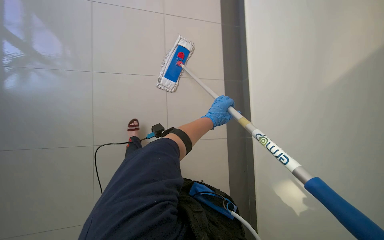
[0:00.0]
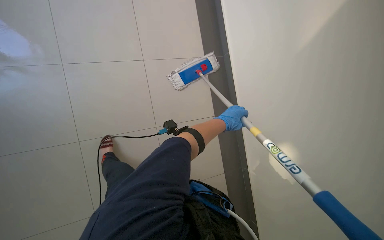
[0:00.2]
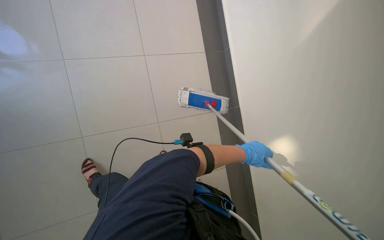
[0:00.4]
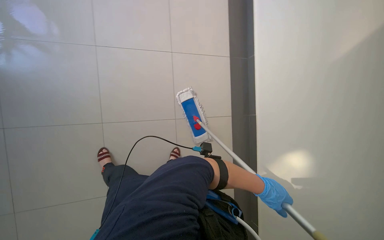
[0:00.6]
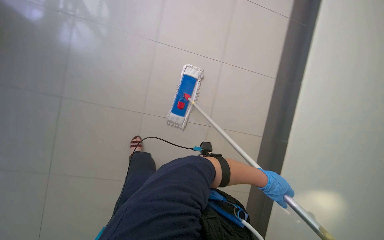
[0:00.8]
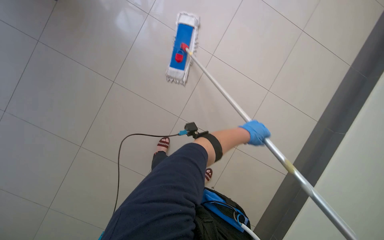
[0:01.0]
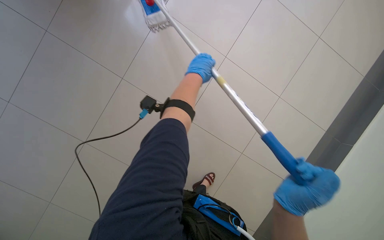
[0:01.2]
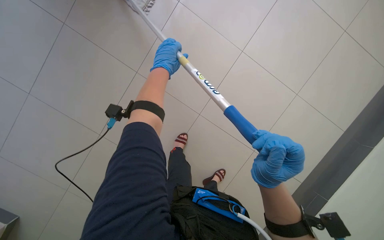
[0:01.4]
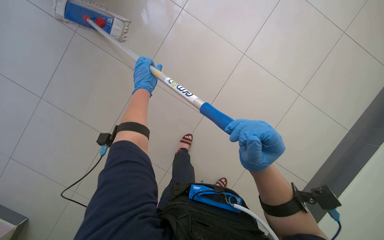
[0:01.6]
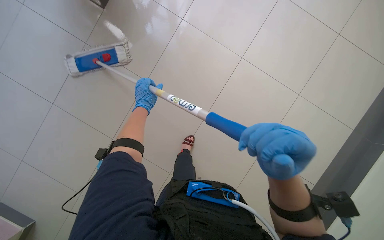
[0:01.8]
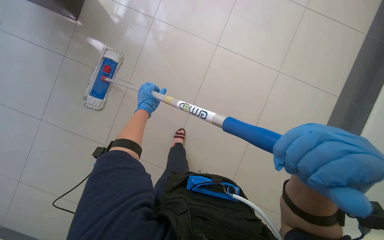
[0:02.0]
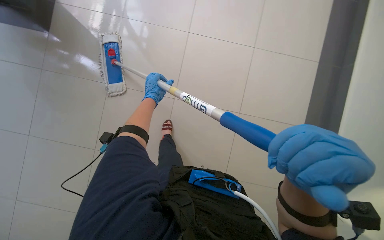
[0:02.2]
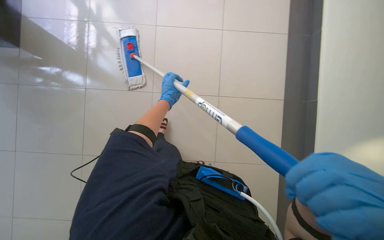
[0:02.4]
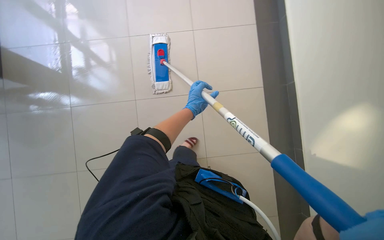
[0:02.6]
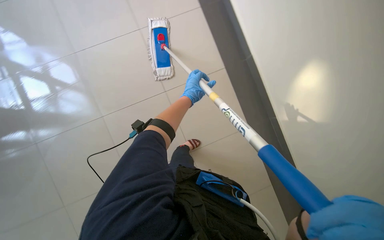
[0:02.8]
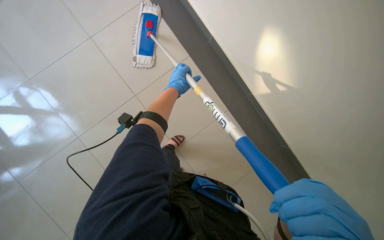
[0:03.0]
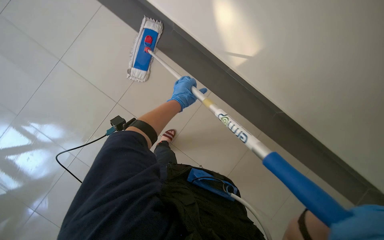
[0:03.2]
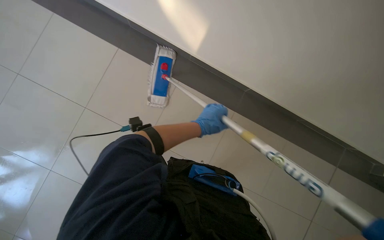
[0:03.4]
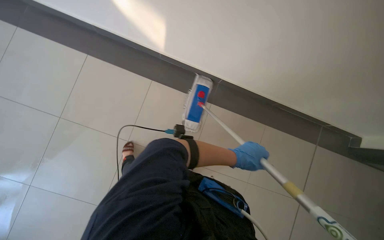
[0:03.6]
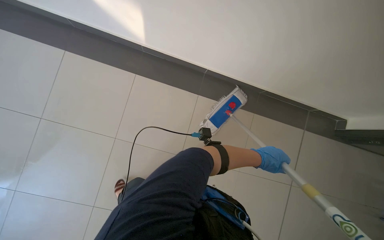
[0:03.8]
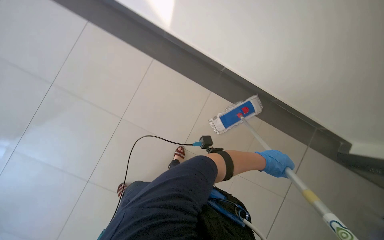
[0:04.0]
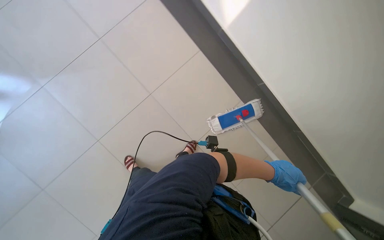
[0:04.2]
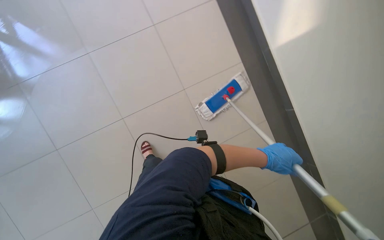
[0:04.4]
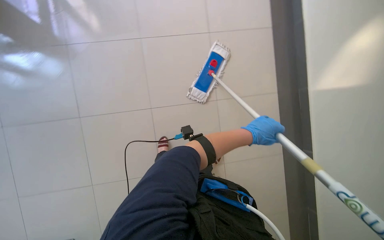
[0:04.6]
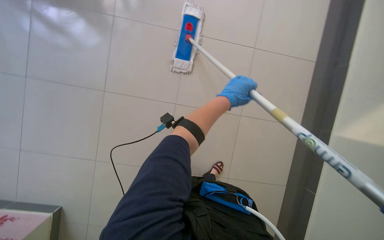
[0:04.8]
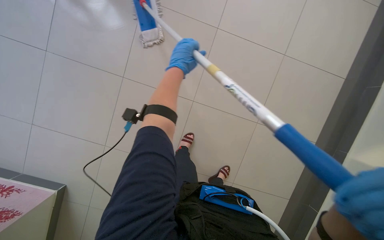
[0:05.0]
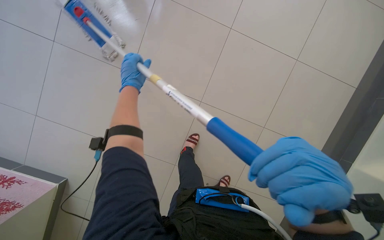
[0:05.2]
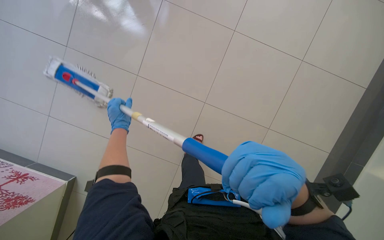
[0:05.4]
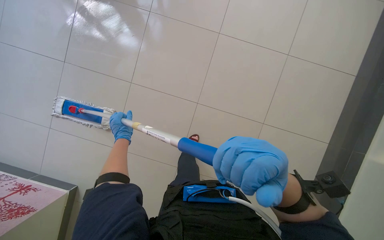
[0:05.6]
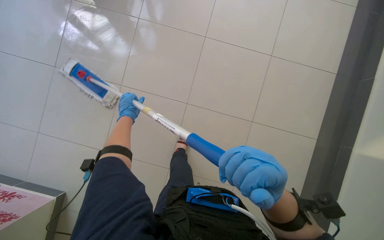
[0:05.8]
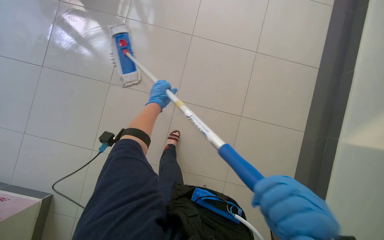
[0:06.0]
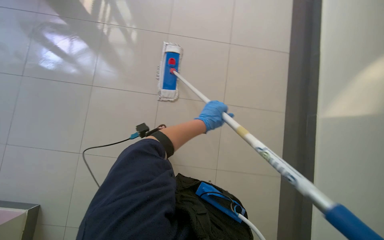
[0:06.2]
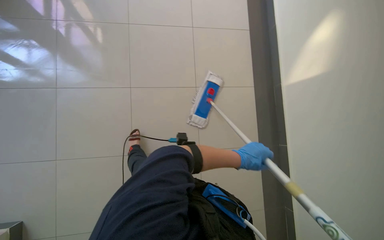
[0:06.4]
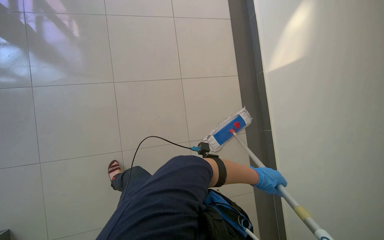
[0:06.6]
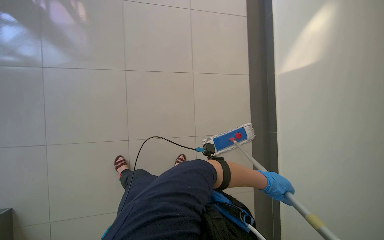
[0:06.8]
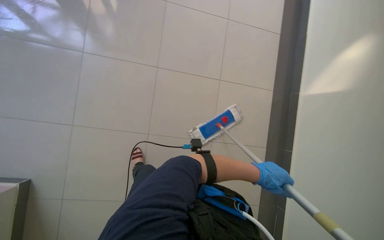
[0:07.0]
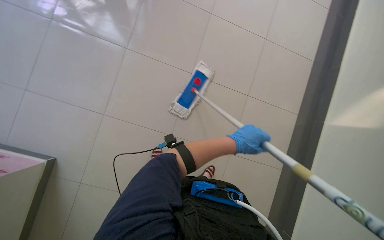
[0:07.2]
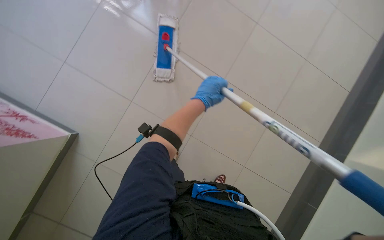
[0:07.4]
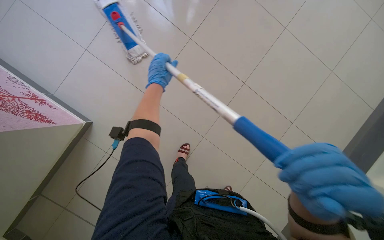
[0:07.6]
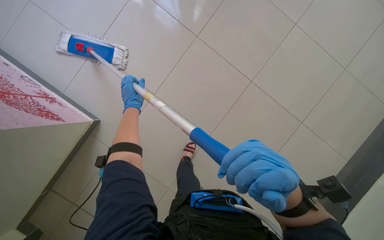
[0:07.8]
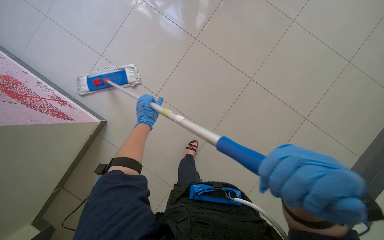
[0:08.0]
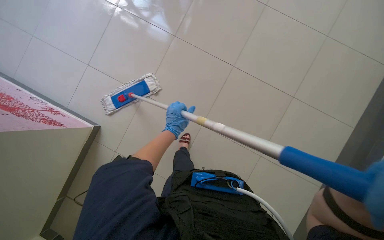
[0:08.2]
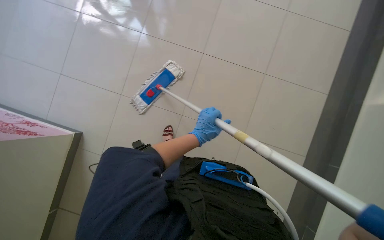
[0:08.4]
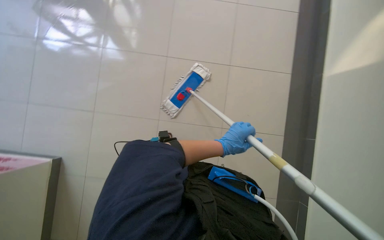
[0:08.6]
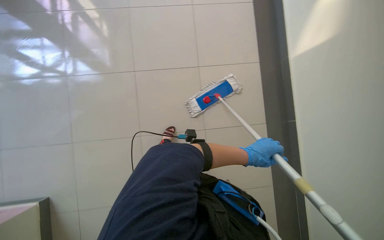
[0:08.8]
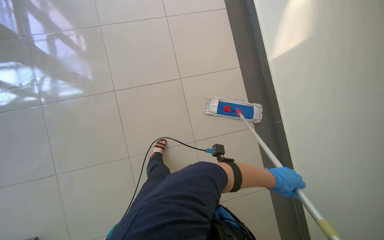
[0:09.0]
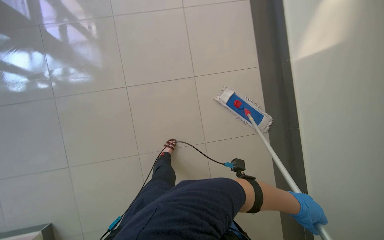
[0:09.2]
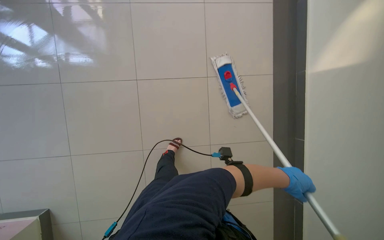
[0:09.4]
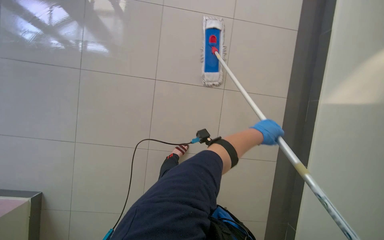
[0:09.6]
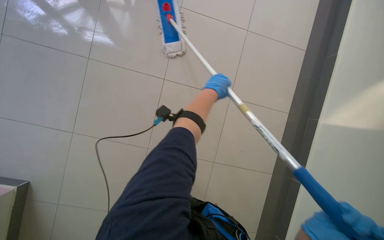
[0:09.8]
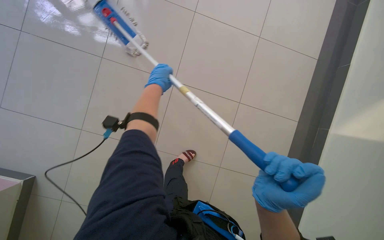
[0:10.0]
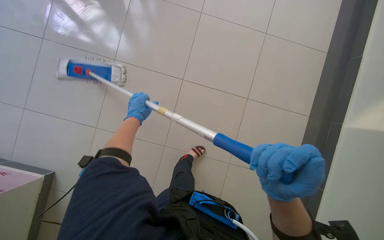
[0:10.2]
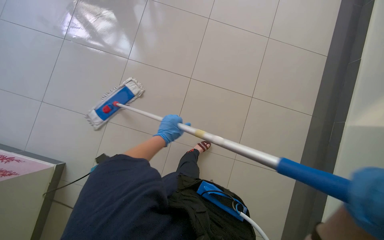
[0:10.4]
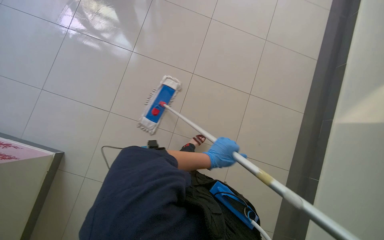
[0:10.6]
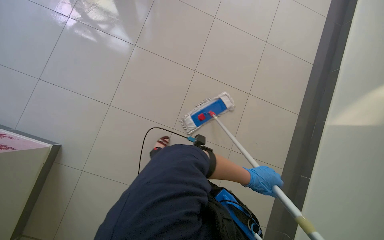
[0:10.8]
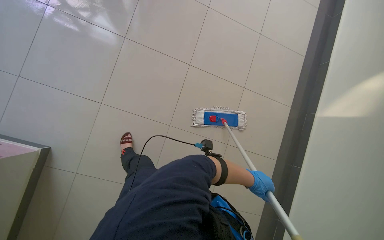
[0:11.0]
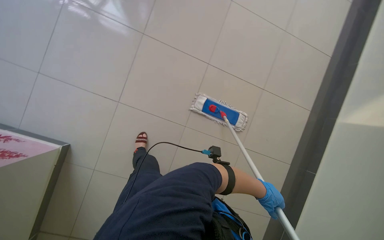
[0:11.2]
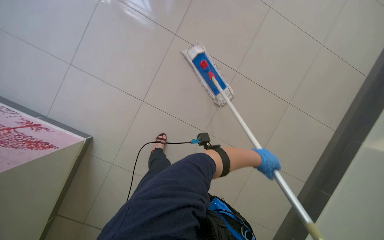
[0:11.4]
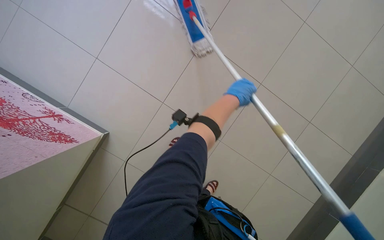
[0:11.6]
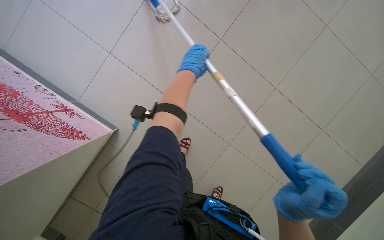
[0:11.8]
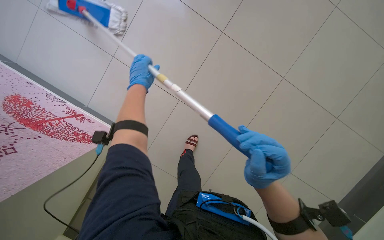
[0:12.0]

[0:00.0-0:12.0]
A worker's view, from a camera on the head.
Job: mopping floor.
The whole recording: Mopping hallway floor. The worker continues mopping the tiled floor in the hallway.
0:00.0 to 0:01.6: The view tilts some 20 degrees downward.
0:03.0 to 0:04.4: The head turns to the left by approximately 30 degrees. The view tilts some 20 degrees upward.
0:04.4 to 0:06.0: The view tips downward by some 15 degrees. The scene rotates counterclockwise by about 55 degrees.
0:06.0 to 0:07.6: The wearer moves roughly 40 cm.
0:07.6 to 0:09.0: The head rotates some 25 degrees to the left. The left hand shifts about 35 cm down the picture and to the right.

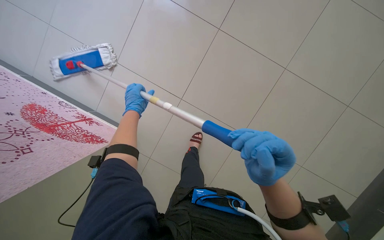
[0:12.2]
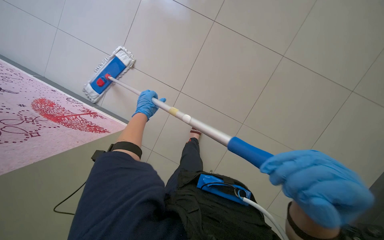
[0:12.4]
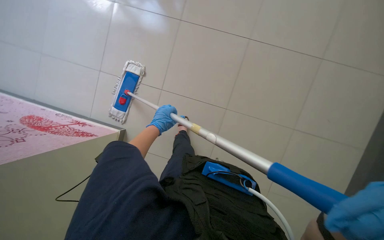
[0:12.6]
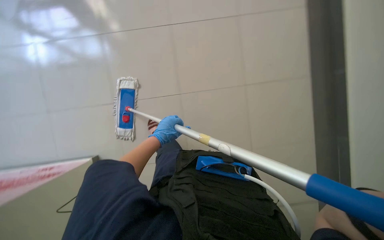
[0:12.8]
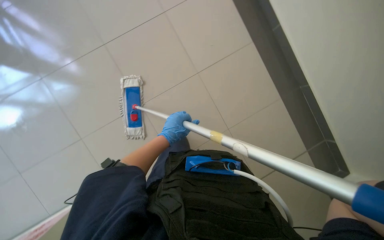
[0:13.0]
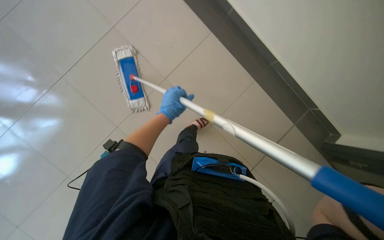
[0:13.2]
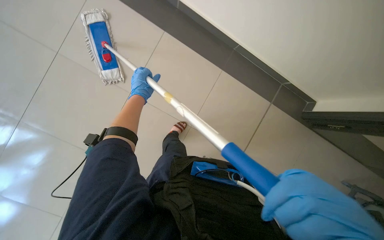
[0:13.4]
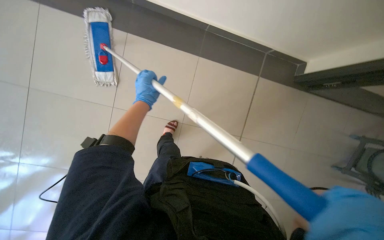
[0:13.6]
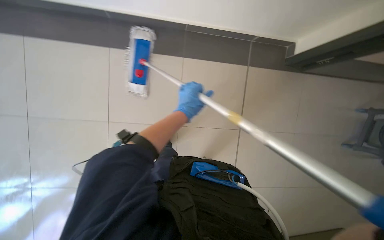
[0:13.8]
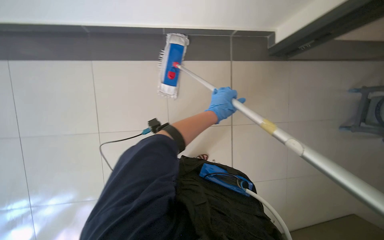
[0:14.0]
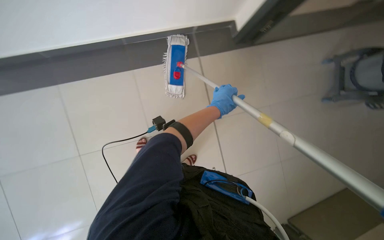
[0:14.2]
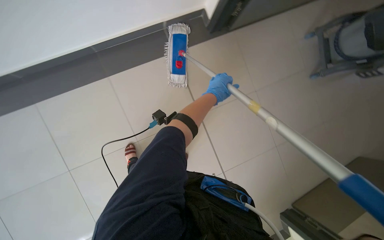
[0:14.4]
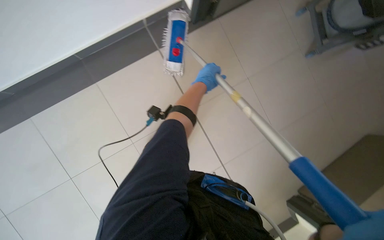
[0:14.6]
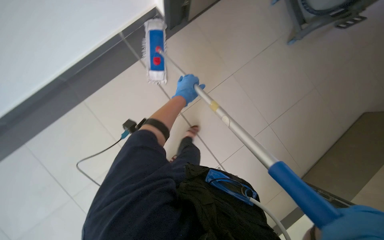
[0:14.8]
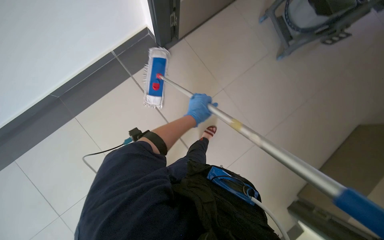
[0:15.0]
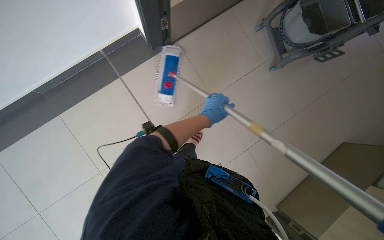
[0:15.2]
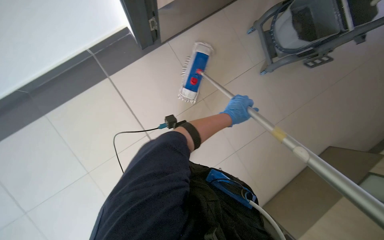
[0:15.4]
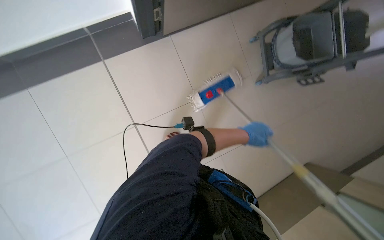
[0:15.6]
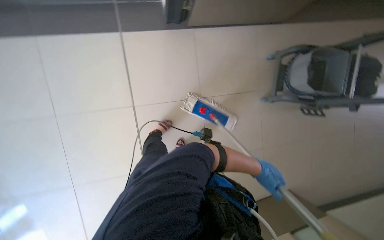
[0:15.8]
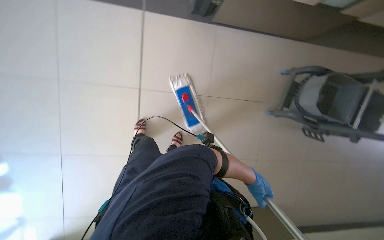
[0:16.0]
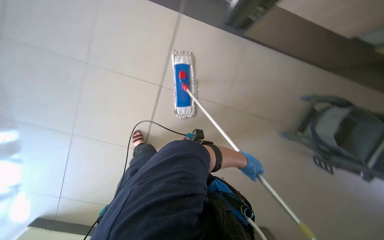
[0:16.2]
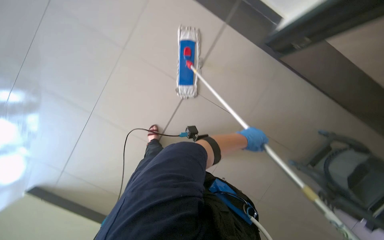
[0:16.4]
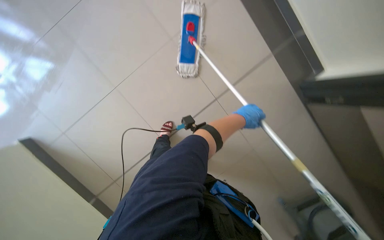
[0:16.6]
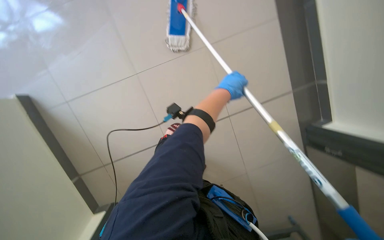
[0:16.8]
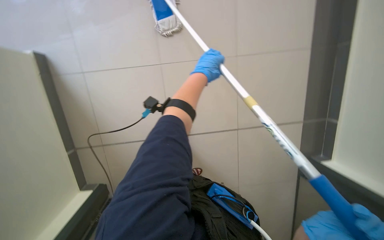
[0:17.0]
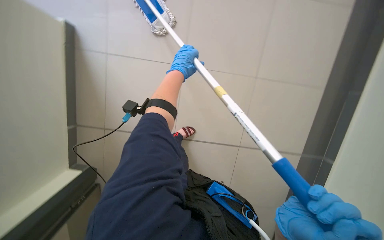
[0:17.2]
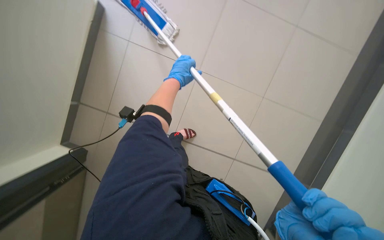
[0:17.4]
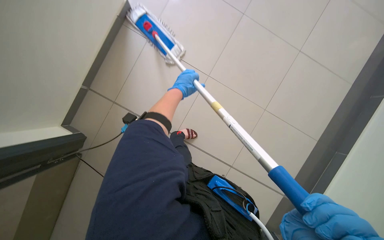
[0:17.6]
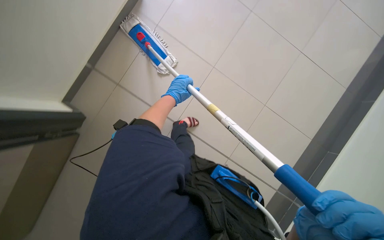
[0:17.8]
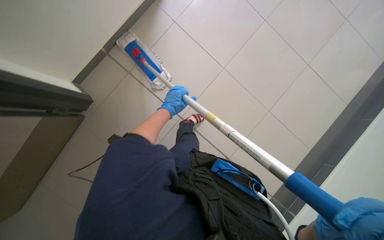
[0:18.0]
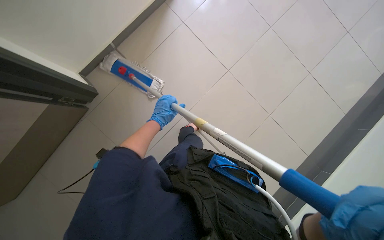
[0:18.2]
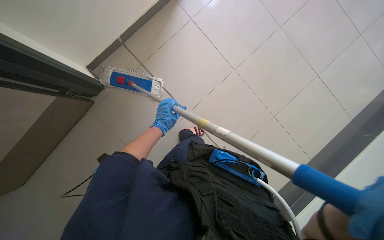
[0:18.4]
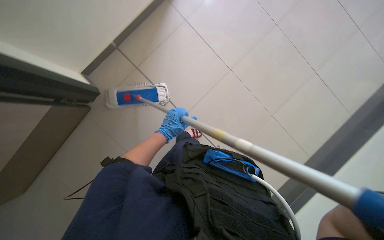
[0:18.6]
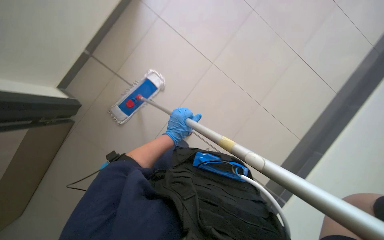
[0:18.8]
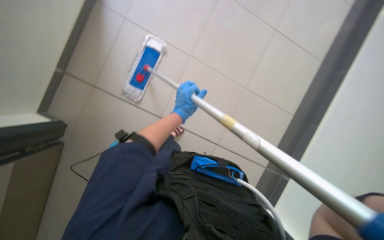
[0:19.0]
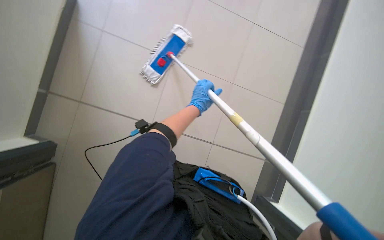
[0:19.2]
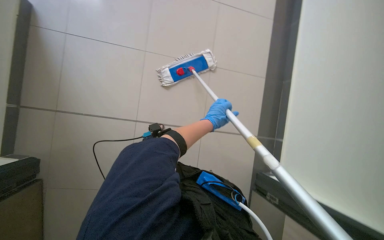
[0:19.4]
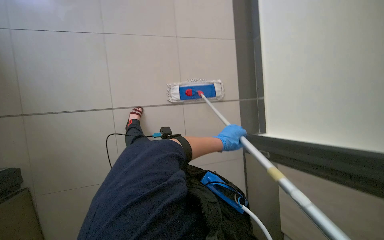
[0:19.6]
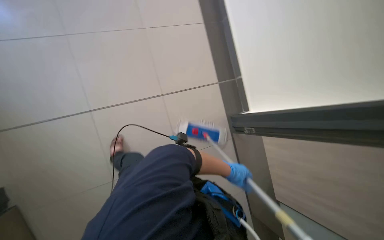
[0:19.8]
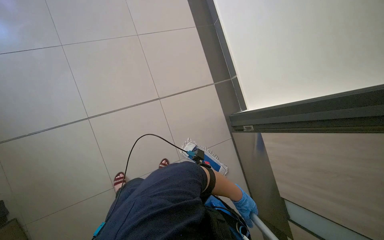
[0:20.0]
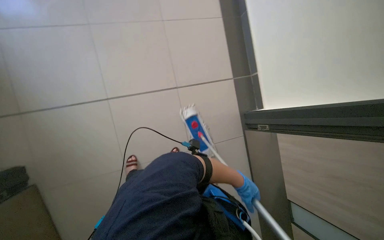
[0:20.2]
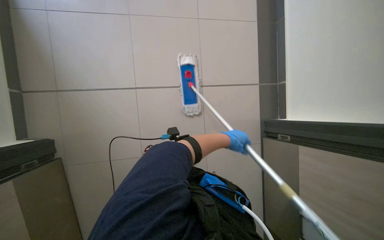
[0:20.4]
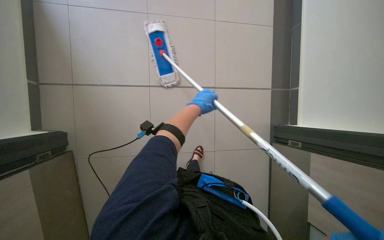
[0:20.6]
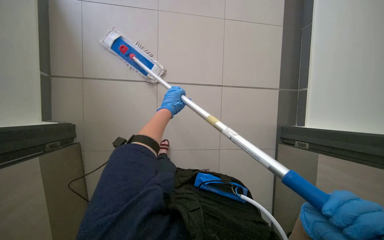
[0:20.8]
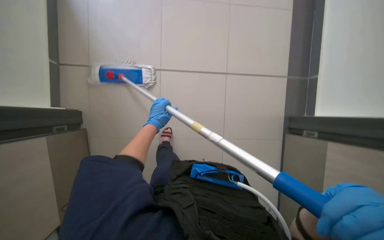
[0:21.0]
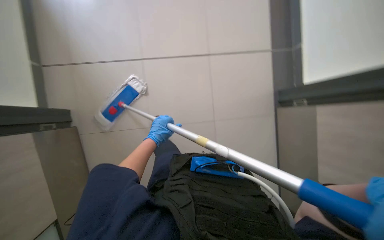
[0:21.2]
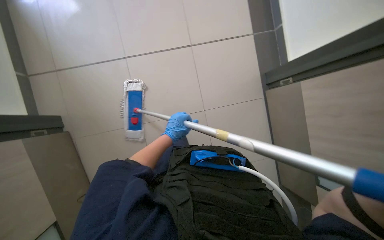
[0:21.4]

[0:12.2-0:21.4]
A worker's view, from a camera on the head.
Job: mopping floor.
The whole recording: Mopping hallway floor. The worker continues mopping the tiled floor in the hallway.
0:15.2 to 0:16.8: The scene rotates clockwise by some 60 degrees.
0:16.8 to 0:18.4: The head turns to the left by roughly 15 degrees. The left hand travels to the left by roughly 15 cm.
0:18.4 to 0:19.8: The left hand moves to the right and down the picture, some 30 cm.
